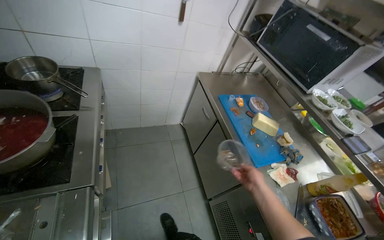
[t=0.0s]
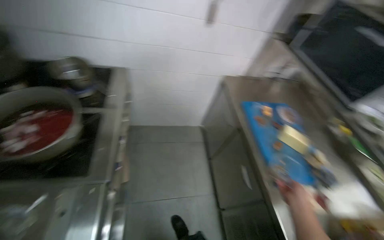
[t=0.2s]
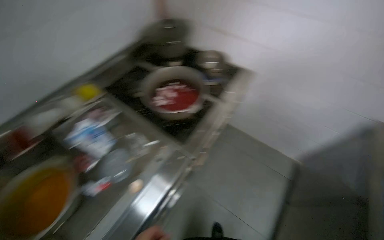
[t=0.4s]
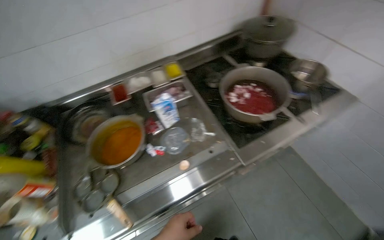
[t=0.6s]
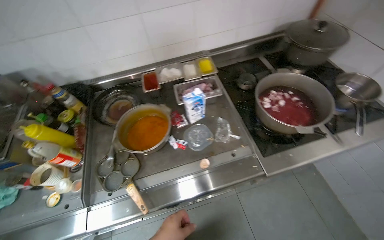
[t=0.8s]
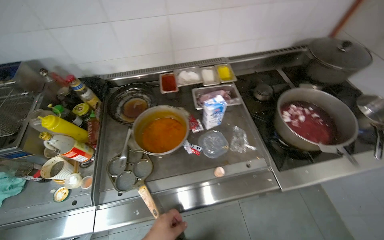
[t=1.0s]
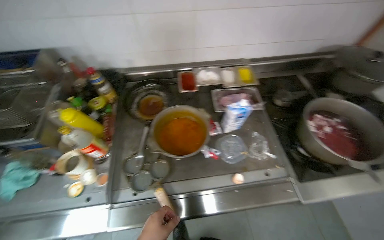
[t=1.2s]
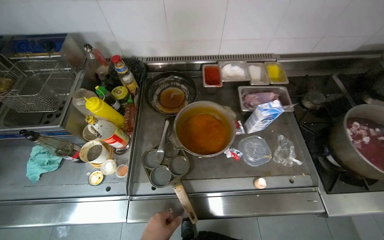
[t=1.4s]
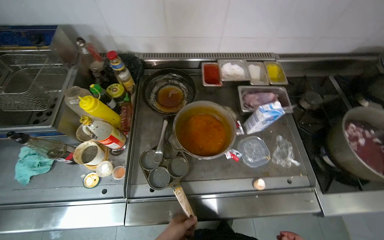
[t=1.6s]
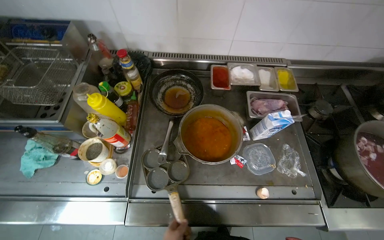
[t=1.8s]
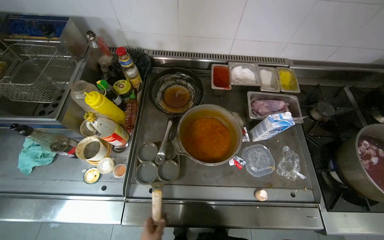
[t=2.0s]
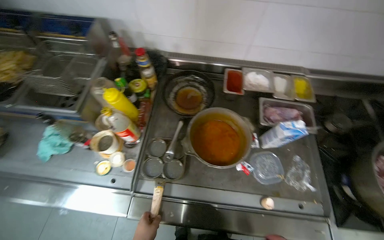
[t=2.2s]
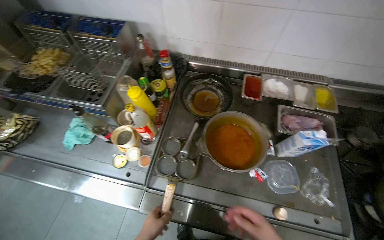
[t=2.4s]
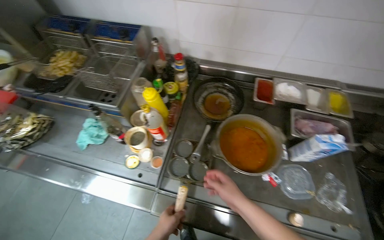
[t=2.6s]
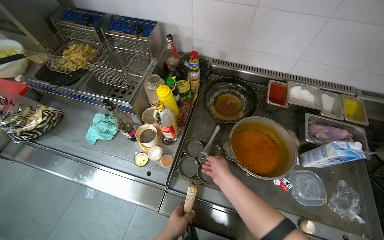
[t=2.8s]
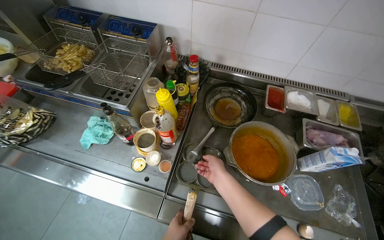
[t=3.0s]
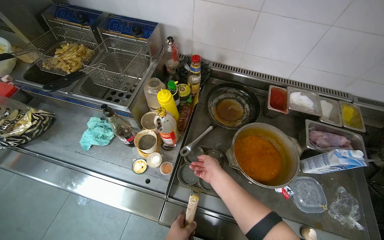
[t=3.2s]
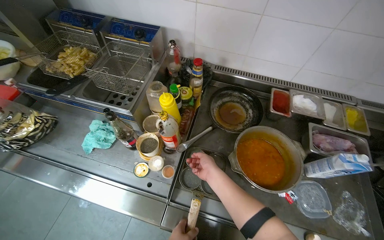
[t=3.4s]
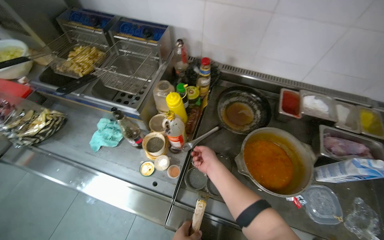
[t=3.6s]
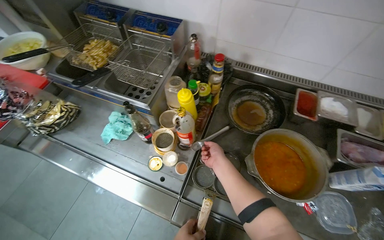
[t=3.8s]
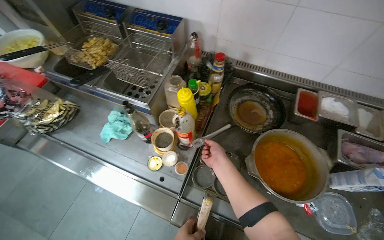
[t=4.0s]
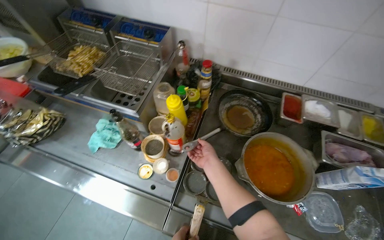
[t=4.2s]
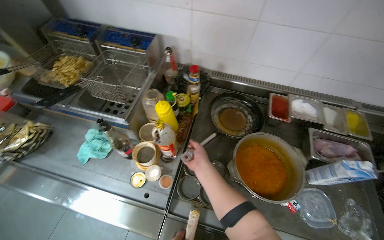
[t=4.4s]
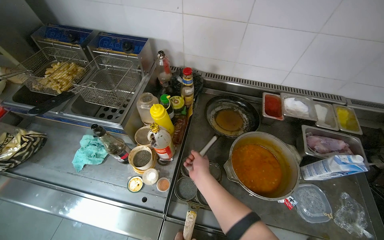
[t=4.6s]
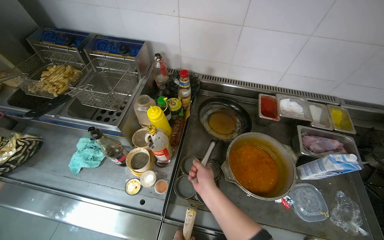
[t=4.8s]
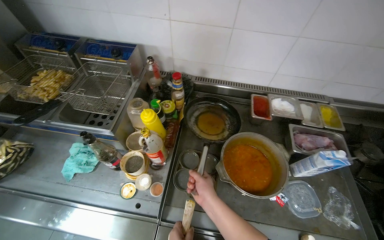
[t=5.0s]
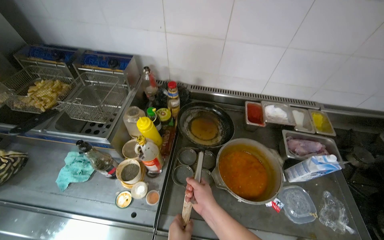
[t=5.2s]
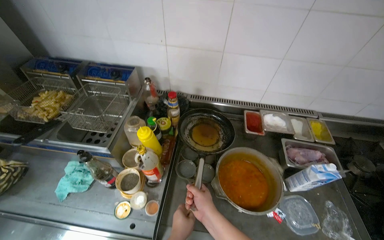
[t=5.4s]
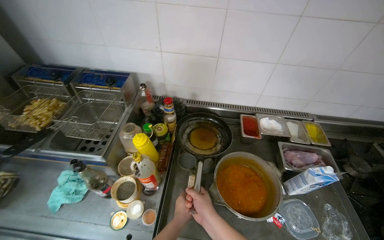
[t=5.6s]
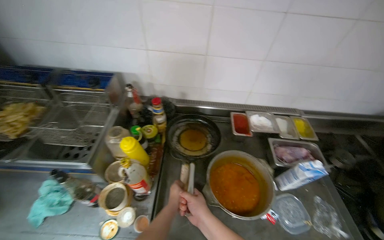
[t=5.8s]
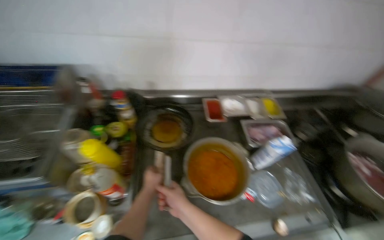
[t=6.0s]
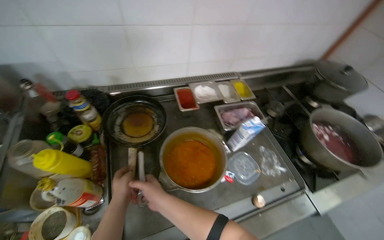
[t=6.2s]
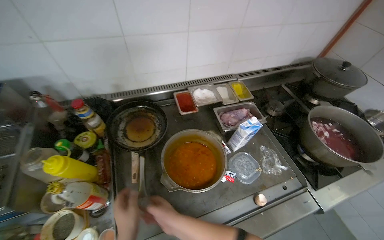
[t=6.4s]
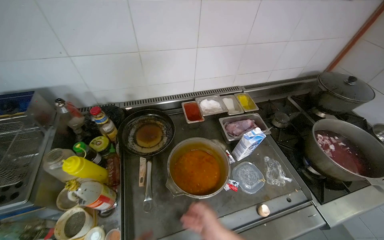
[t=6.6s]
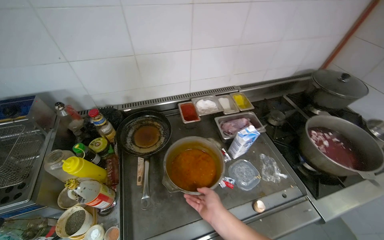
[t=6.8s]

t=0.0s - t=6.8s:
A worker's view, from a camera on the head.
Job: cooking food.
The whole recording: Cooking on stove. The worker prepares a pot, places it on the stove, and stirs its contents.
t=0.0s - t=1.4s: The wearer looks about 105 degrees further to the left.
t=2.8s - t=4.0s: The right hand shifts some 10 cm farther from the camera.
t=4.0s - t=5.4s: The right hand heads nearer to the camera, covering some 10 cm.
t=5.4s - t=6.8s: The wearer looks some 25 degrees further to the right.

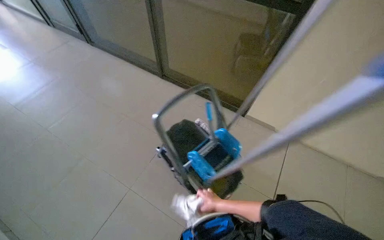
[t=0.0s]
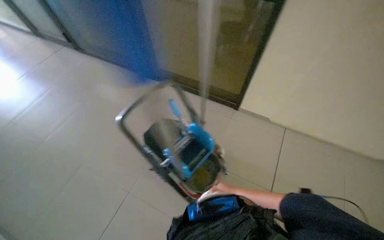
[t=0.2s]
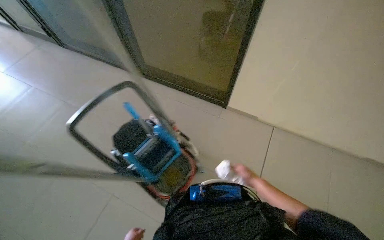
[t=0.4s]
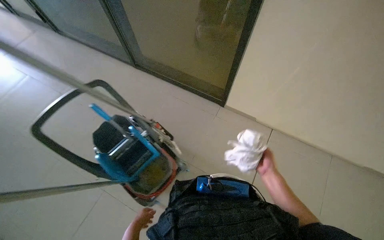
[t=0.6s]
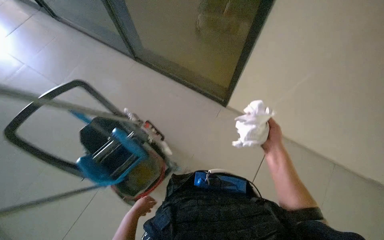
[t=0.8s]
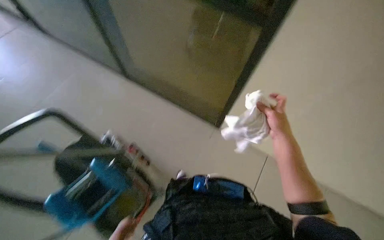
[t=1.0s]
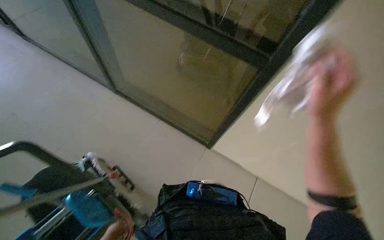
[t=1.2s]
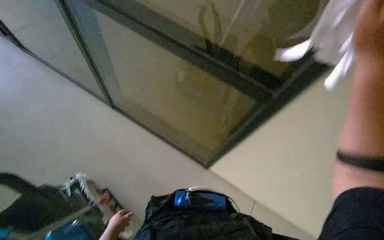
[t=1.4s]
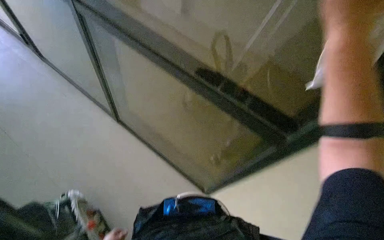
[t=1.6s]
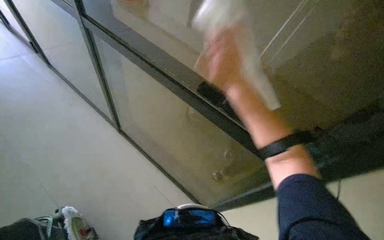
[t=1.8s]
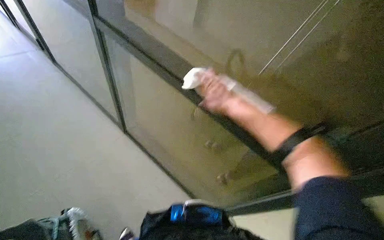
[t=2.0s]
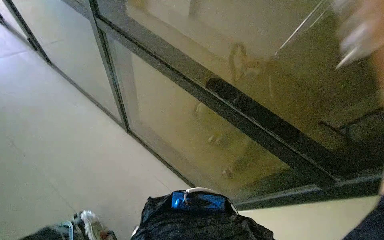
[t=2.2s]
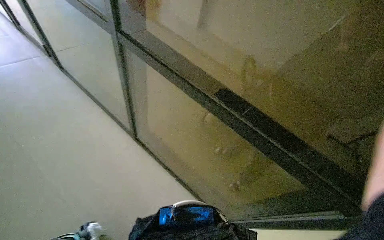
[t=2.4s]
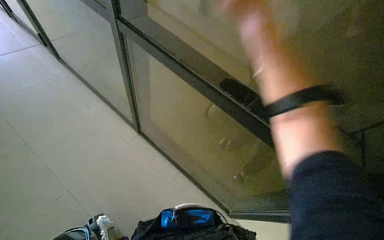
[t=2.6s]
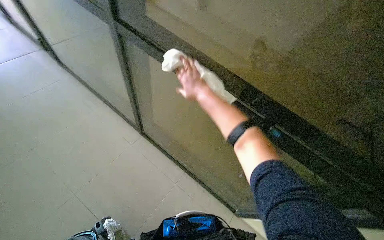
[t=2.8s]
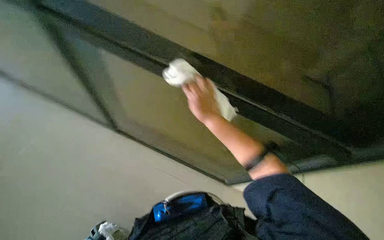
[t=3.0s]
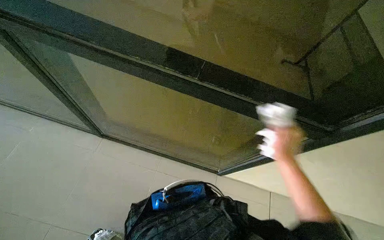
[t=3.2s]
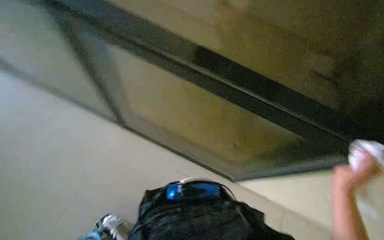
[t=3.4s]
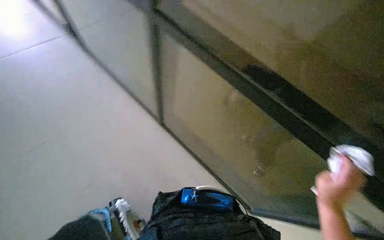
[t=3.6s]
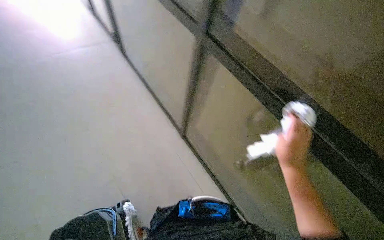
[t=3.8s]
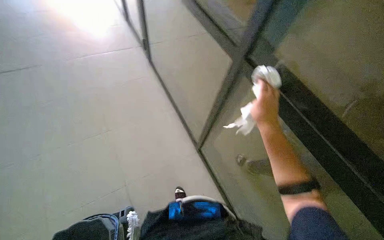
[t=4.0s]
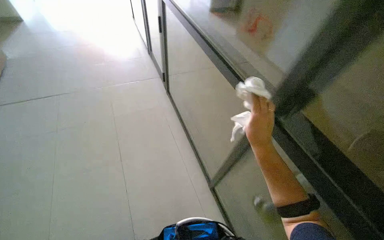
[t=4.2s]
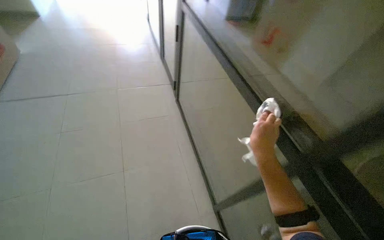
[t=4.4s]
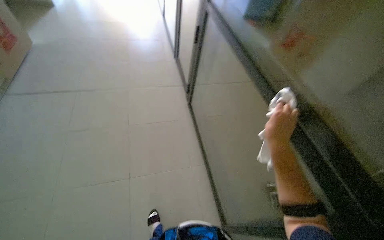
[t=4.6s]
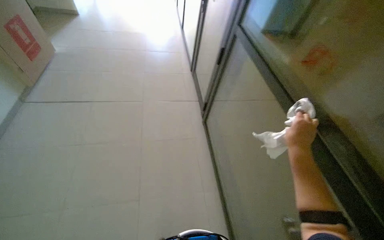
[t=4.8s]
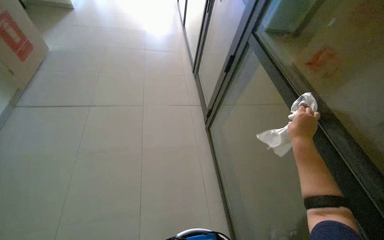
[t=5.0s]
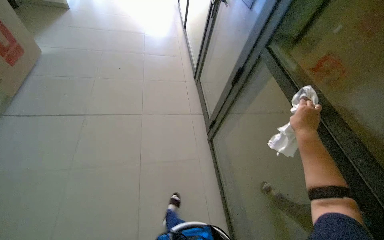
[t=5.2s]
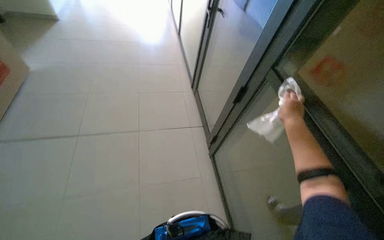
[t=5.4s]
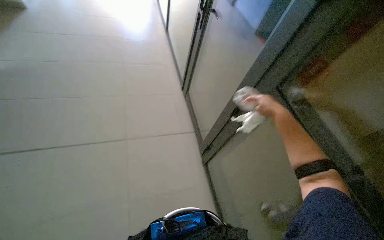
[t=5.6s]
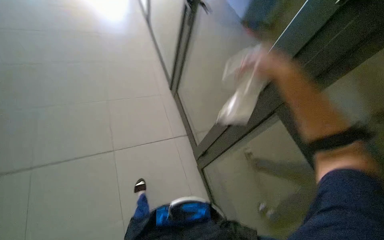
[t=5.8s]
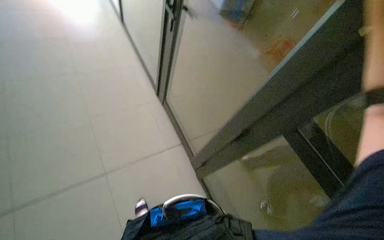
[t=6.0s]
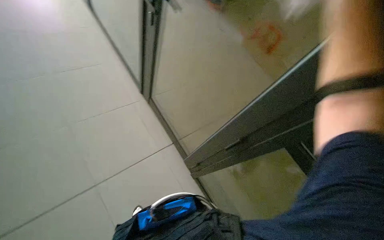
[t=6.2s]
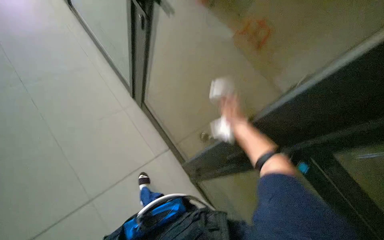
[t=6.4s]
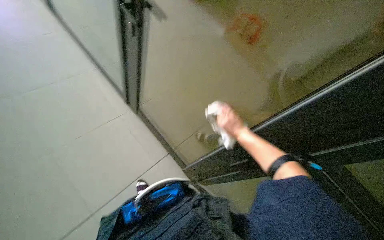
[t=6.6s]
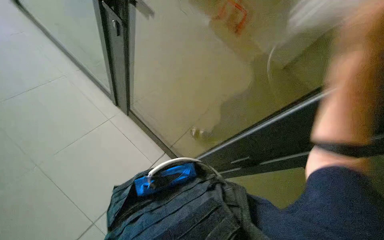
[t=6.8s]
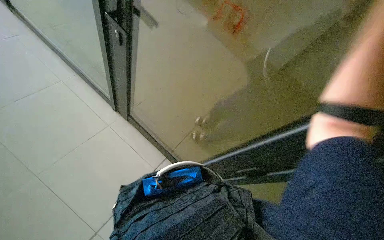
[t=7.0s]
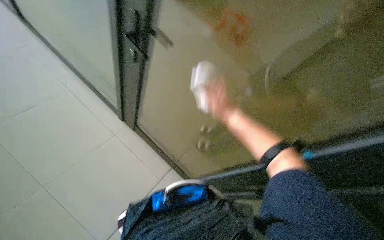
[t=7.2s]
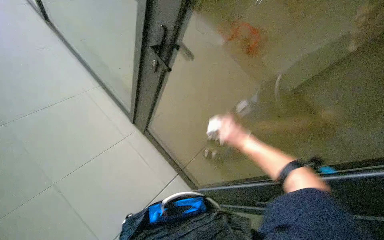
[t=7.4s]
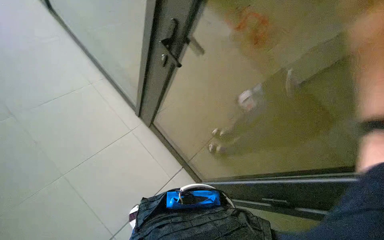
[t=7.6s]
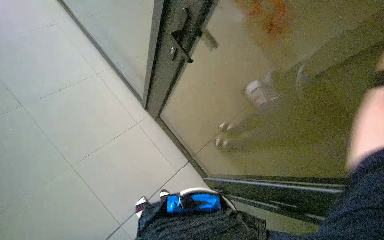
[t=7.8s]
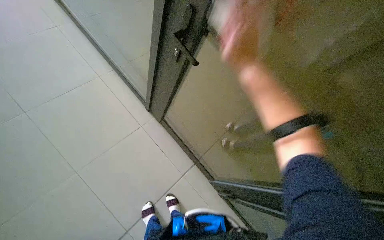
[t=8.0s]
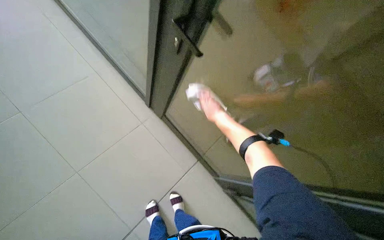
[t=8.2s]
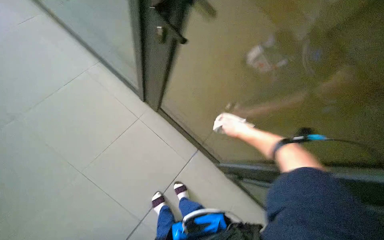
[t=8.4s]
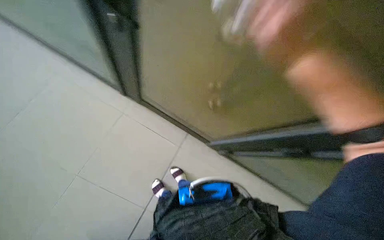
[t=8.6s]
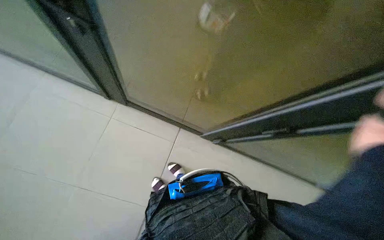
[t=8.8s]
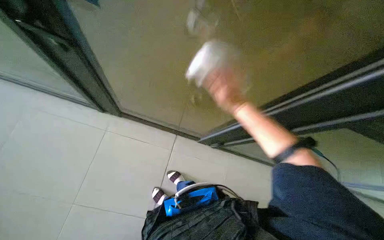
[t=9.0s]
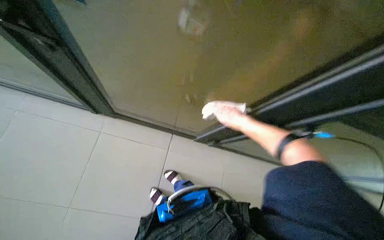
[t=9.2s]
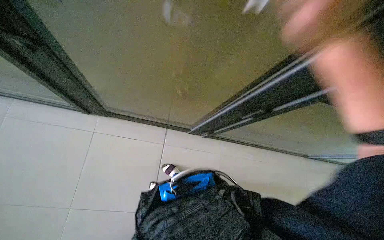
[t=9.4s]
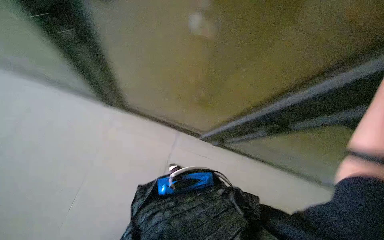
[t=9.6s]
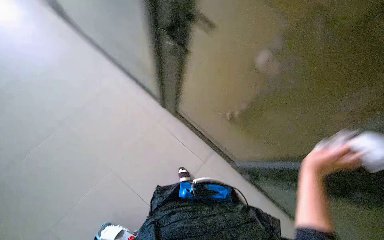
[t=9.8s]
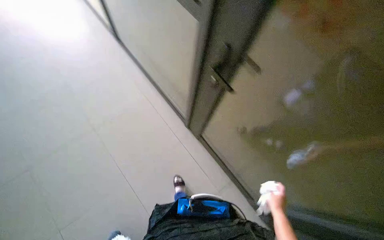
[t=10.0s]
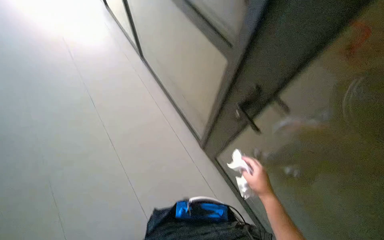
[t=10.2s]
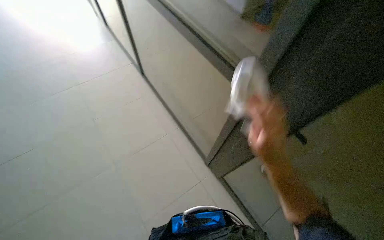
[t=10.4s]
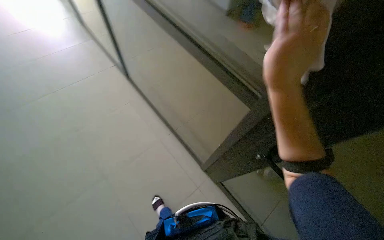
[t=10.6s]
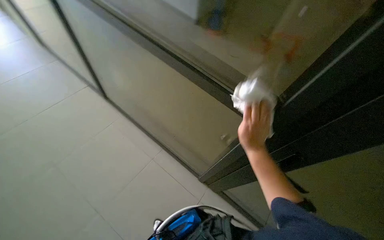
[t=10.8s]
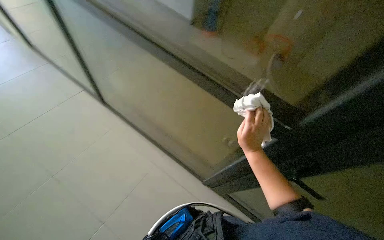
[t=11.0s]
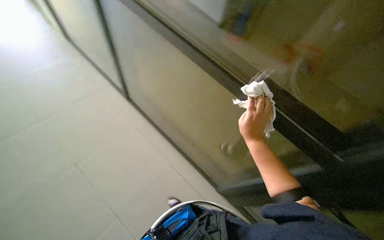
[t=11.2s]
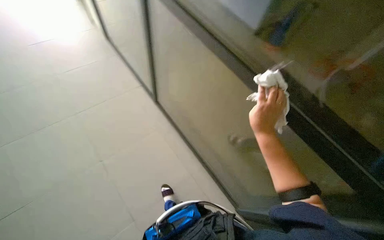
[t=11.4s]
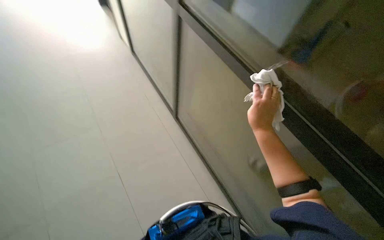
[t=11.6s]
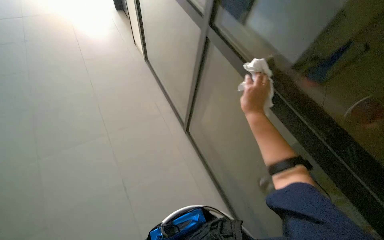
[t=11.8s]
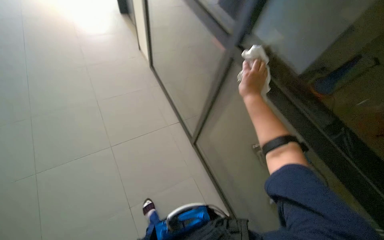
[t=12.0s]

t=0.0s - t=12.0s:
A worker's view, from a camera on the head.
Job: wiping surfaces.
The whole recording: Wiping glass panels. The worker wipes glass panels with a white cloth.
t=0.0s - t=1.6s: The camera travels roughly 50 cm.
t=1.6s - t=3.0s: The right hand travels farther from the camera, to the left and down the picture by about 40 cm.
t=3.0s - t=4.4s: The view tips upward by approximately 15 degrees. The right hand heads to the right, covering roughly 10 cm.
t=4.4s - t=6.0s: The wearer moves roughly 50 cm.
t=6.0s - t=7.6s: The right hand travels nearer to the camera by some 10 cm, and reaches some 20 cm down the picture, then returns.
t=7.6s - t=9.0s: The view tilts roughly 25 degrees downward. Everything in view rotates about 30 degrees counterclockwise.
t=9.0s - t=10.4s: The view swings about 20 degrees to the left.
t=10.4s - t=12.0s: The wearer looks roughly 25 degrees further upward. The right hand goes up and down the picture, about 20 cm each way, reversing 2 times.
